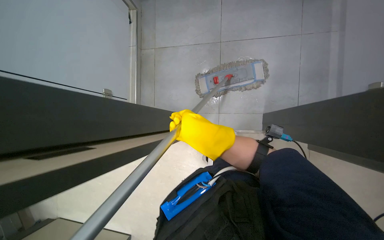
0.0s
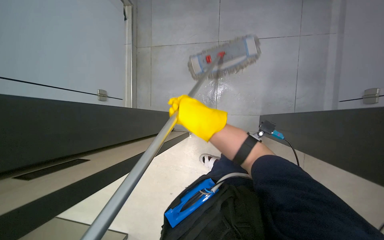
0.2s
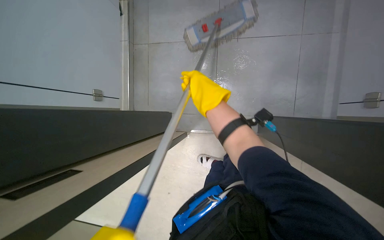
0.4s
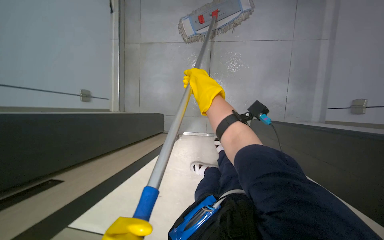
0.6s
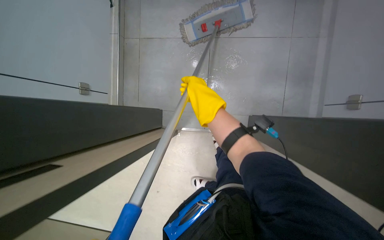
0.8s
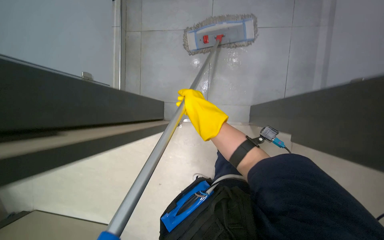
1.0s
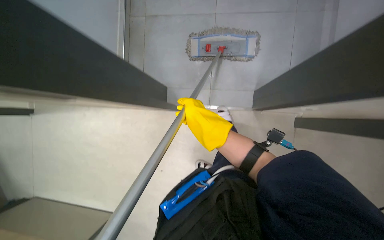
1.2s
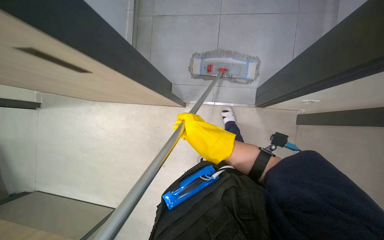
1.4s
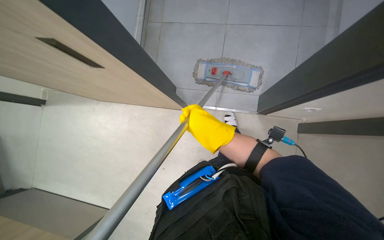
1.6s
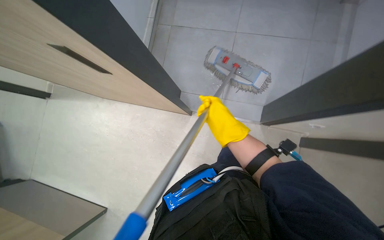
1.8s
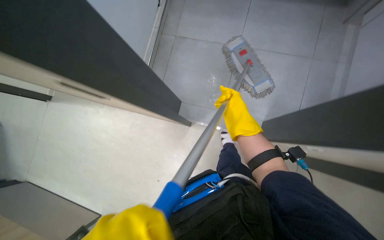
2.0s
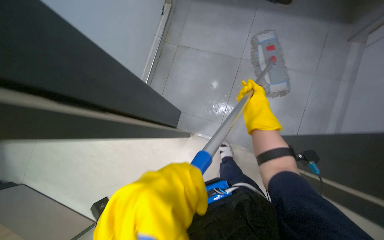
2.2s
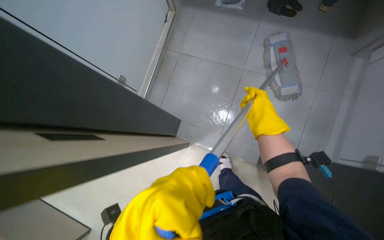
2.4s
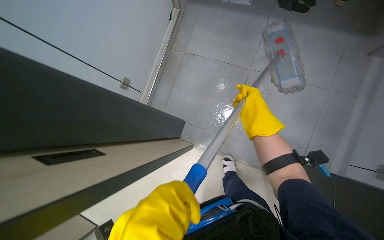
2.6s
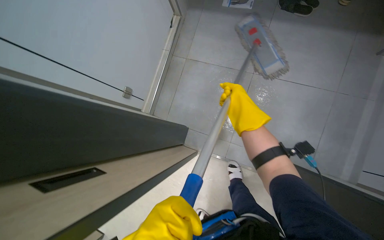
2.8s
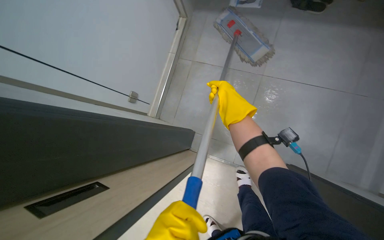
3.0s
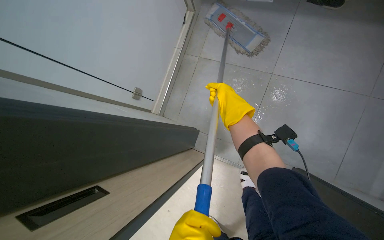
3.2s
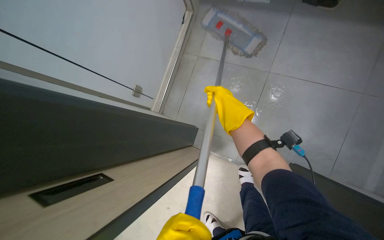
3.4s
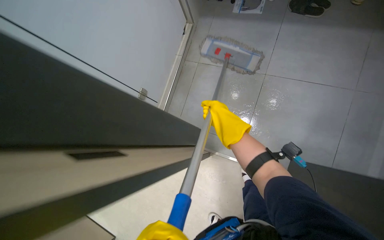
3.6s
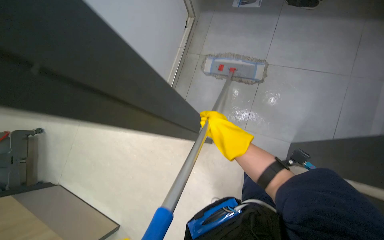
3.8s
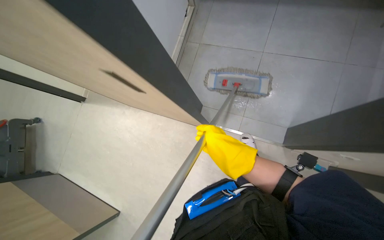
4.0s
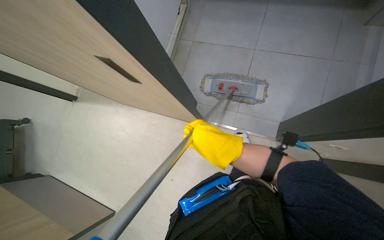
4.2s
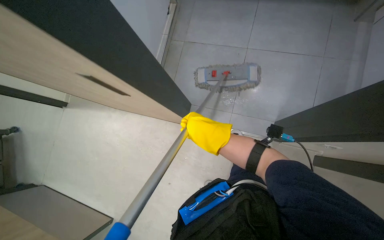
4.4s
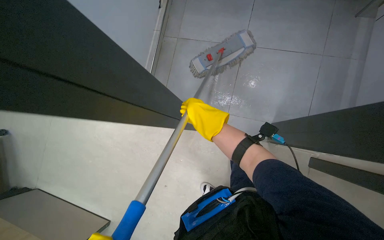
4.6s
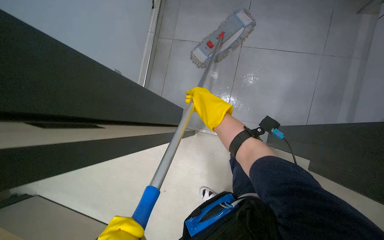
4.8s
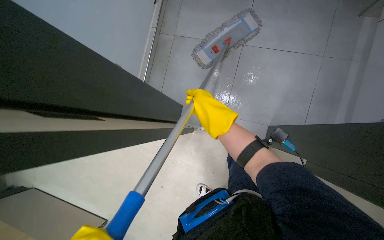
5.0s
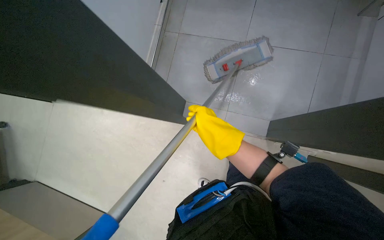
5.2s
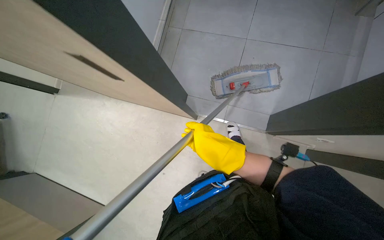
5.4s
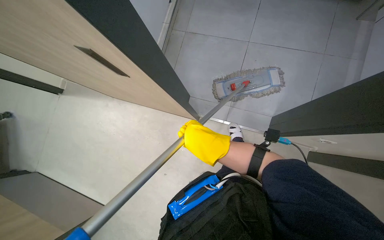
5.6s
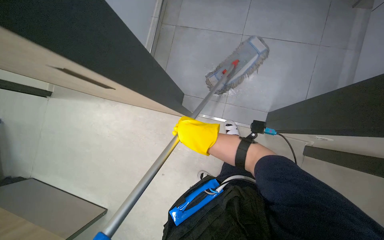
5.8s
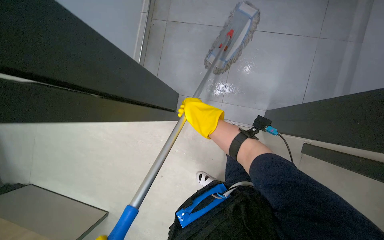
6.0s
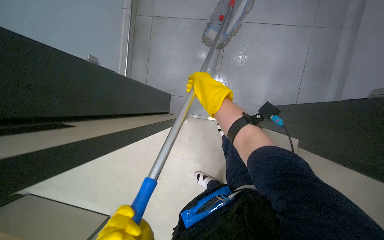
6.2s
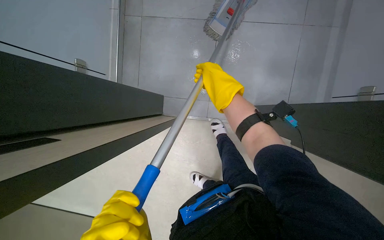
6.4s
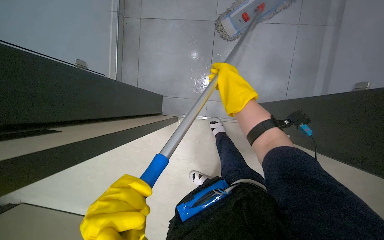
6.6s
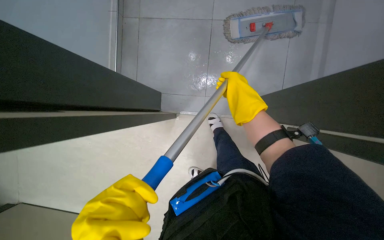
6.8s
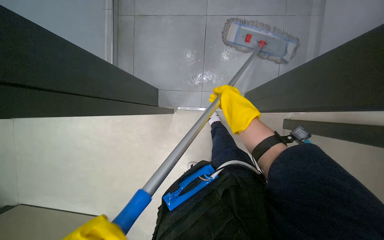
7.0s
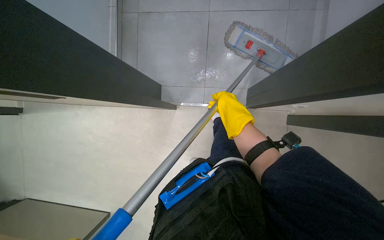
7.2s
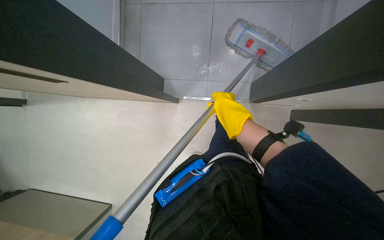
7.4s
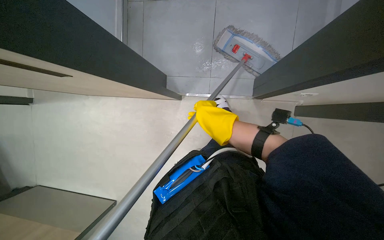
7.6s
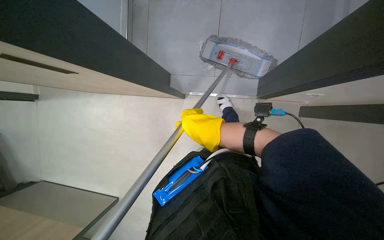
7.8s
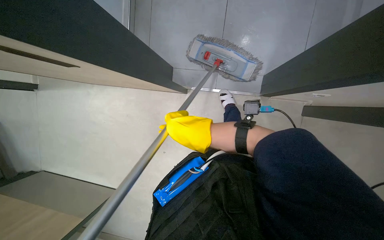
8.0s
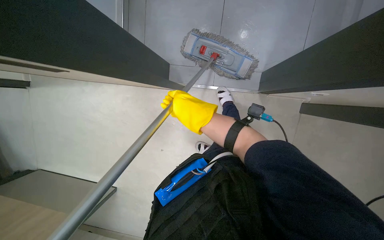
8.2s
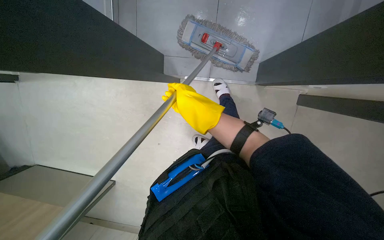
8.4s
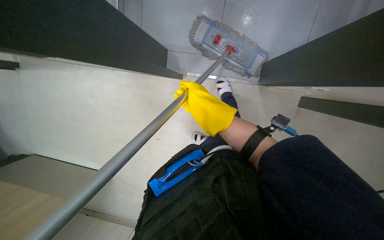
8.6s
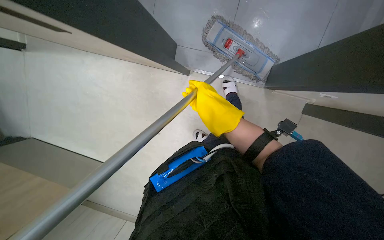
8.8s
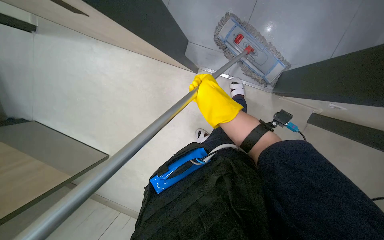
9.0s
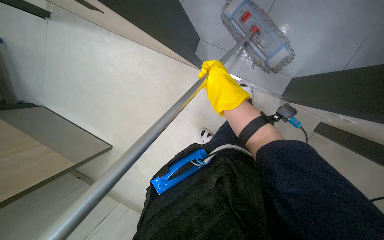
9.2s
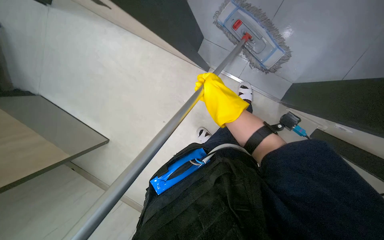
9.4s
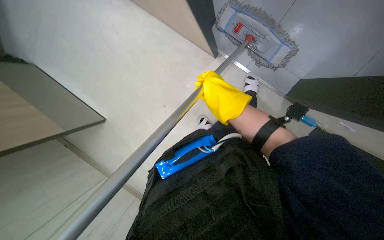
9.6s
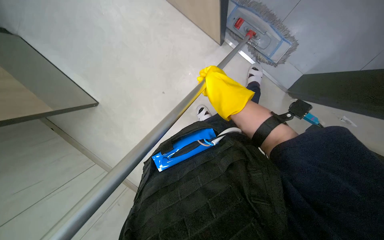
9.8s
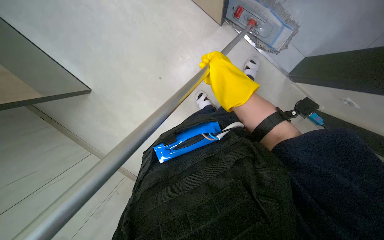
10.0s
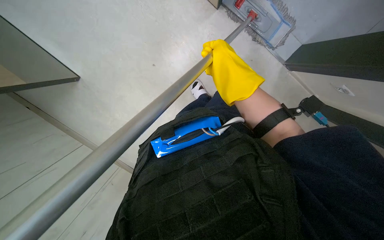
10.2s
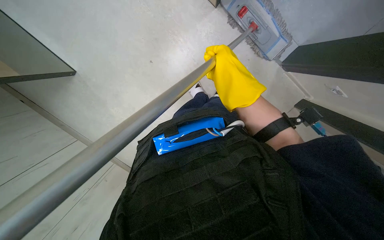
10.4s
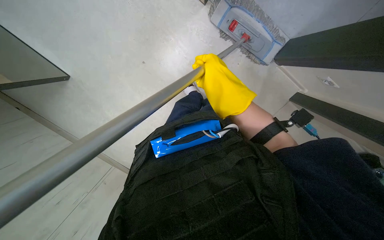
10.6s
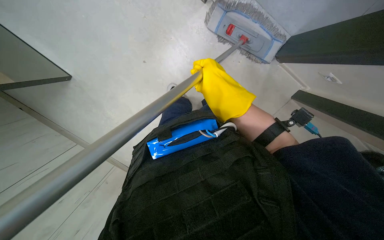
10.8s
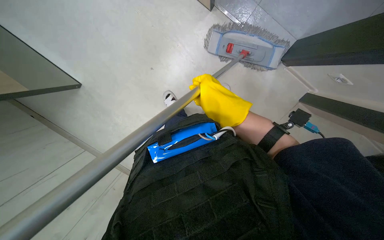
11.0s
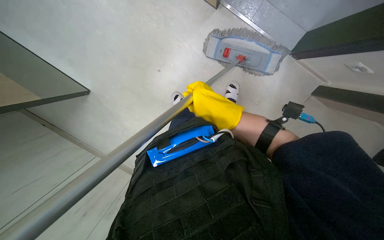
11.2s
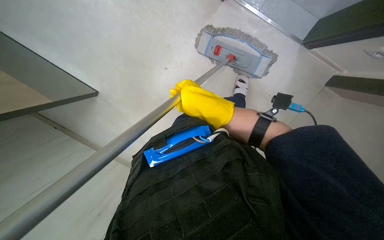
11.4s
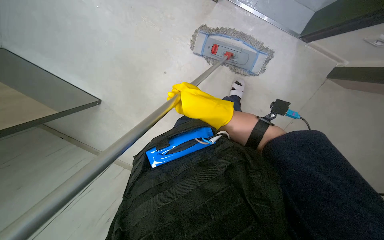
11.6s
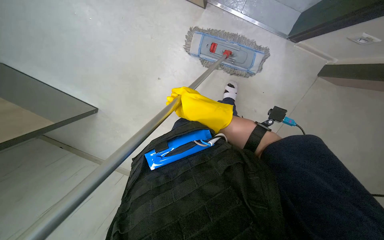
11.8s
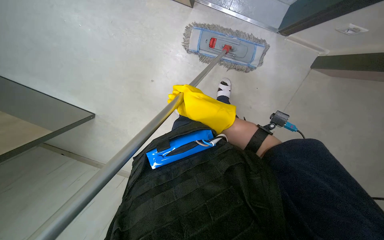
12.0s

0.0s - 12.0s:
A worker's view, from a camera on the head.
Job: mopping floor.
The whole recording: Mopping hallway floor. The worker mops the hallway floor, wrings the mop, and changes the mop head.
0.0s - 1.6s: The view tips upward by approximately 15 degrees. The scene rotates clockwise by roughly 25 degrees.
1.6s - 3.0s: The right hand goes about 25 cm up the picture.
3.0s - 4.4s: The right hand shifts some 25 cm down the picture and to the left, and goes farther from the camera and returns, approximately 5 cm each way.
4.4s - 6.0s: The right hand moves some 5 cm nearer to the camera and comes back.
7.6s - 9.0s: The right hand reaches roughly 10 cm nearer to the camera, then returns.

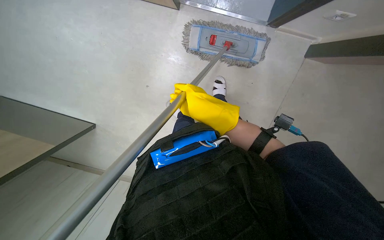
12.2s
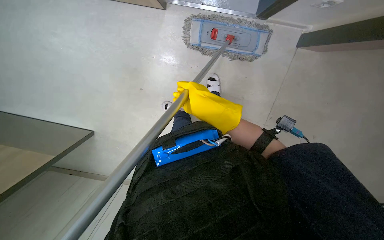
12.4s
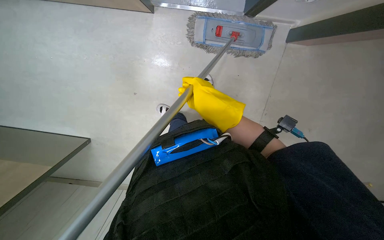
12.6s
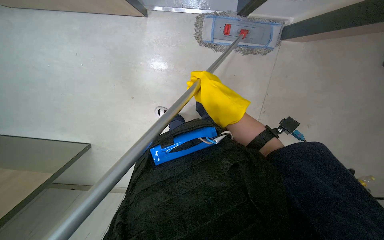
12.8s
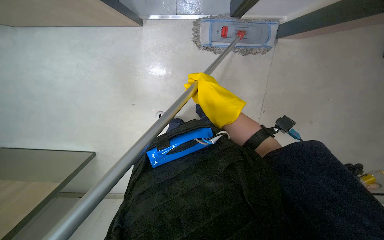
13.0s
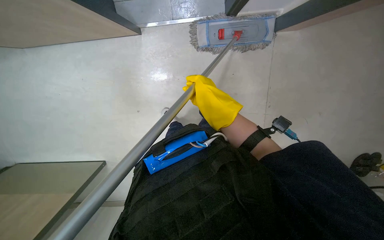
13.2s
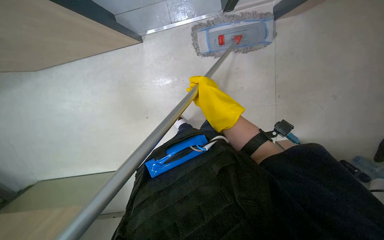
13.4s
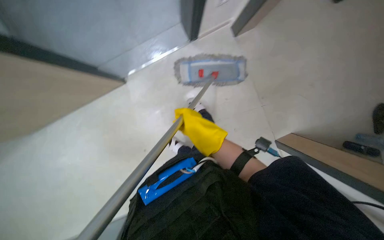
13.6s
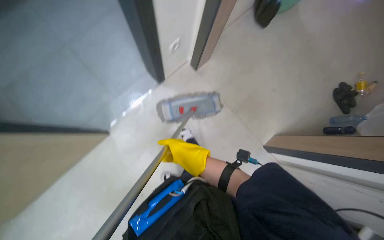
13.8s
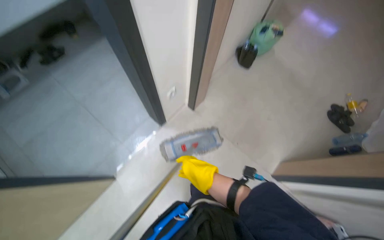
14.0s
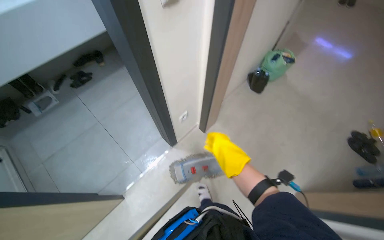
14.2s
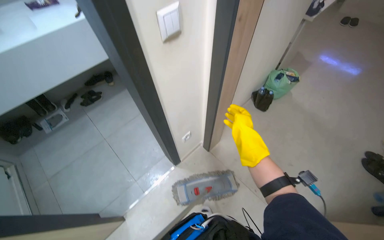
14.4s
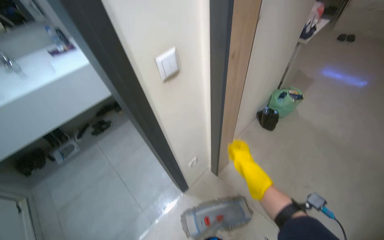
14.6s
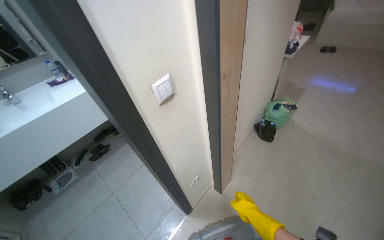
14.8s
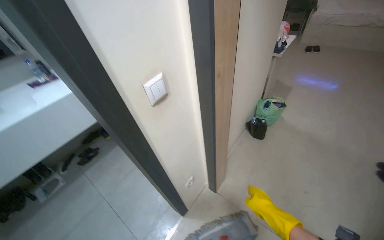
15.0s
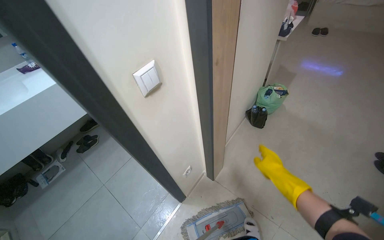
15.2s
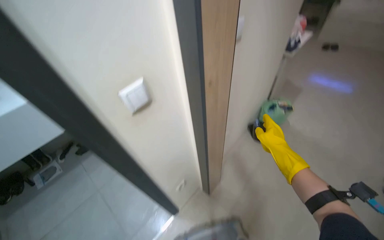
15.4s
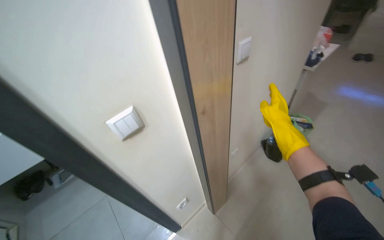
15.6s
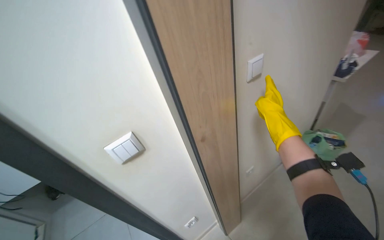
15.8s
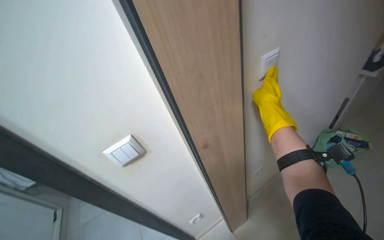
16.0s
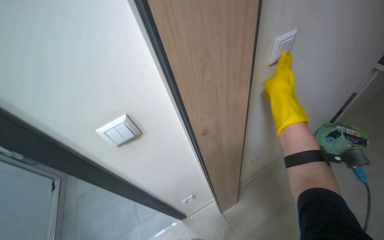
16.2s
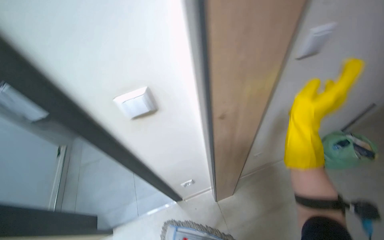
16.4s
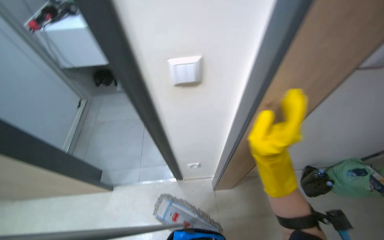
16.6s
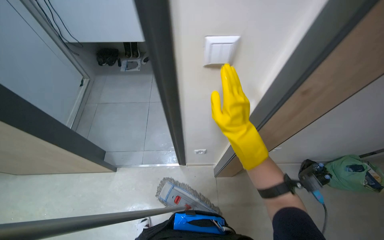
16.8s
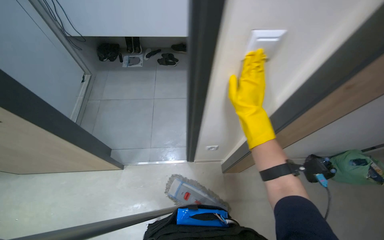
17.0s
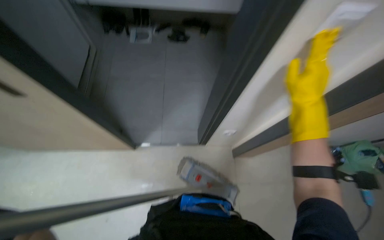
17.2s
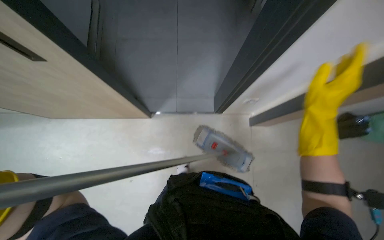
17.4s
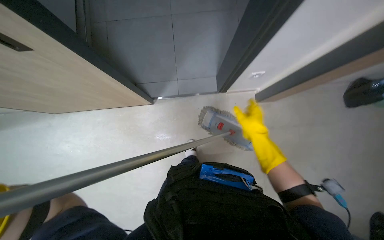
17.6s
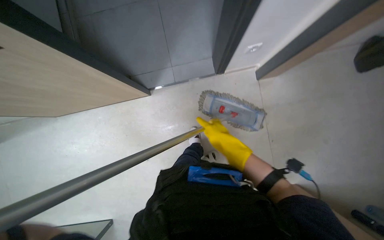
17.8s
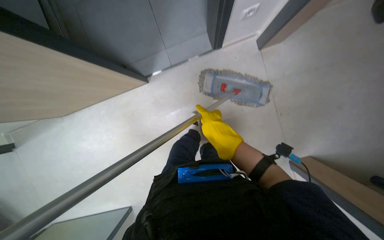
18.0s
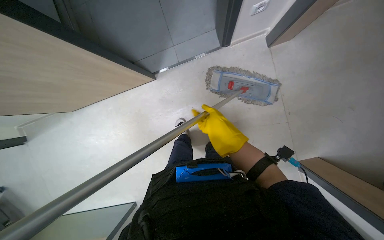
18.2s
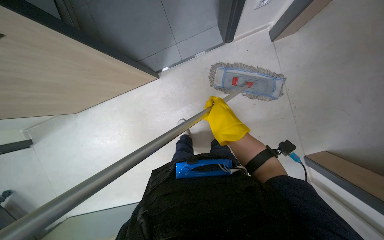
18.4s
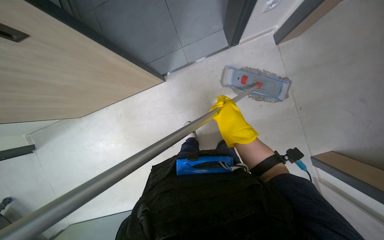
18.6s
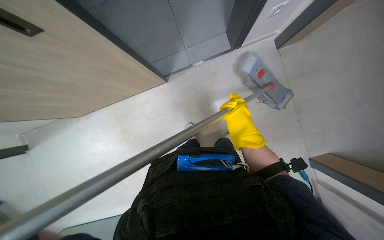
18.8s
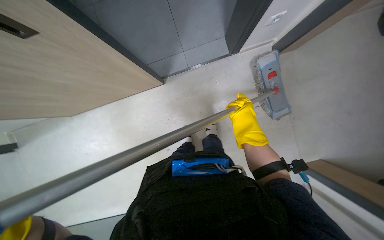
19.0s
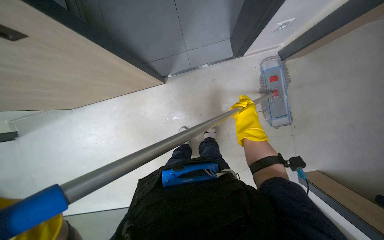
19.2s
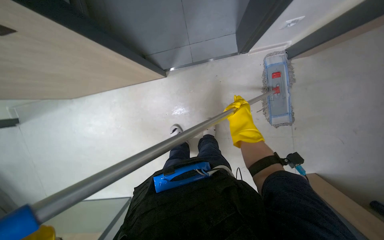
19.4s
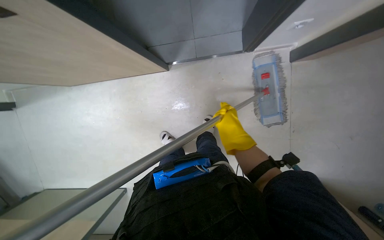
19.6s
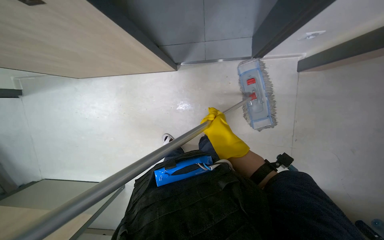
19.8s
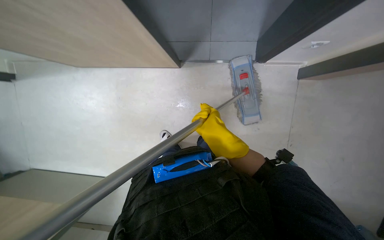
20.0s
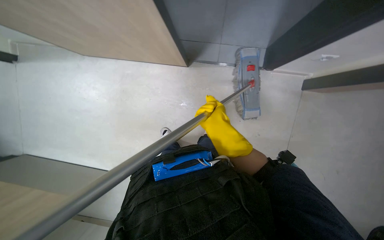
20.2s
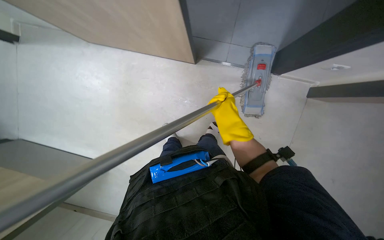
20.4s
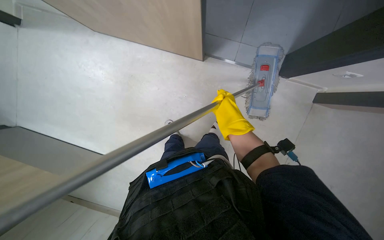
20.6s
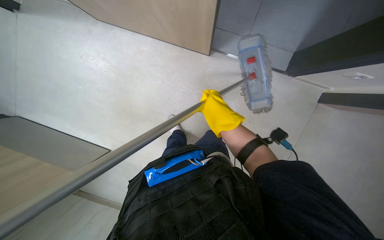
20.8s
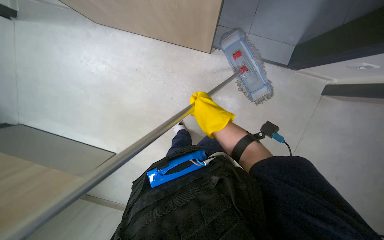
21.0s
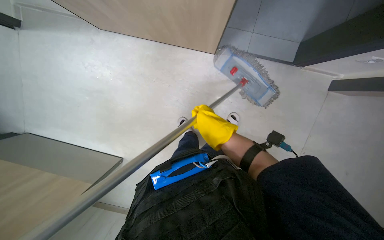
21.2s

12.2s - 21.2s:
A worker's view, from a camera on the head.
Job: mopping floor.
The whole recording: Mopping hallway floor. The worker mops the hallway floor, wrings the mop, and changes the mop head.
12.2s - 13.8s: The wearer looks some 20 degrees further upward.
13.8s - 15.2s: The camera pitches upward, by roughly 35 degrees.
15.2s - 16.6s: The wearer looks roughly 45 degrees further to the left.
16.6s - 18.2s: The camera pitches downward, by about 50 degrees.
19.8s - 21.2s: The right hand swings nearer and farther, some 15 cm each way, with 2 reversals.
